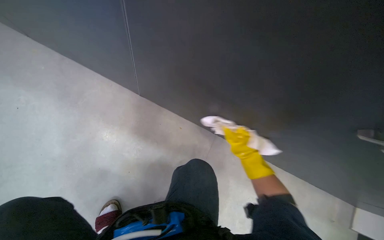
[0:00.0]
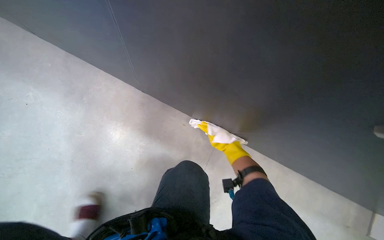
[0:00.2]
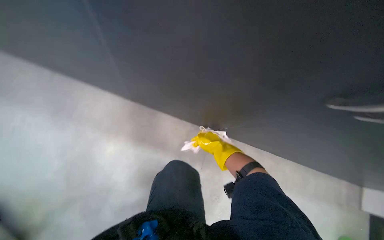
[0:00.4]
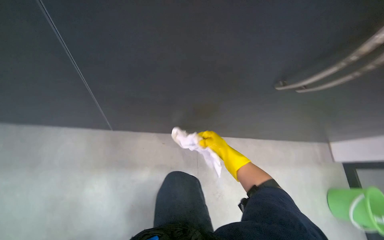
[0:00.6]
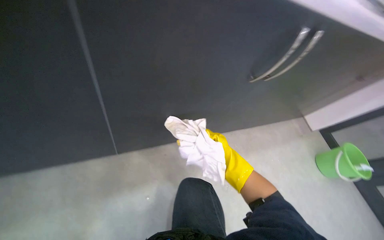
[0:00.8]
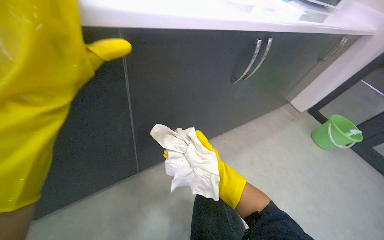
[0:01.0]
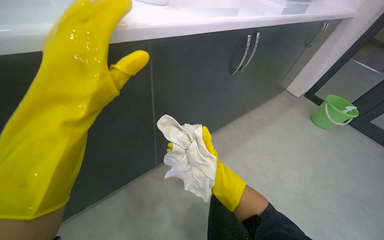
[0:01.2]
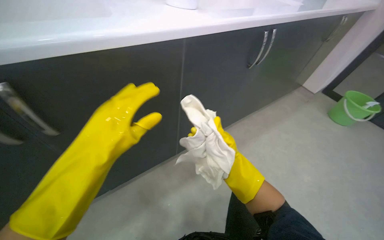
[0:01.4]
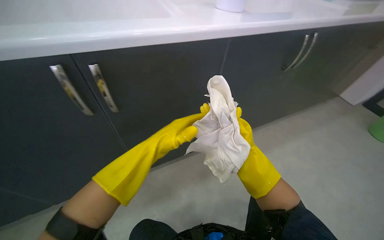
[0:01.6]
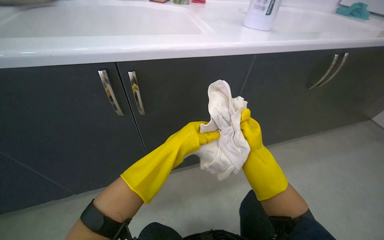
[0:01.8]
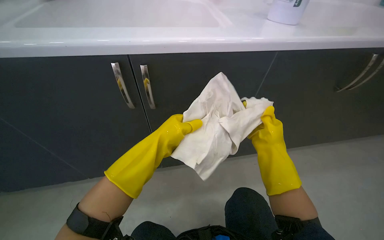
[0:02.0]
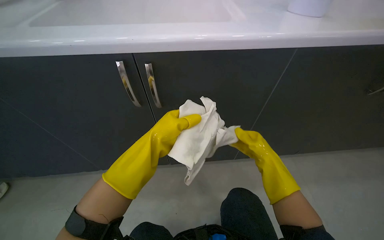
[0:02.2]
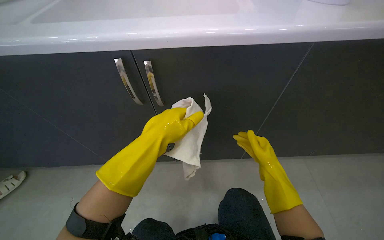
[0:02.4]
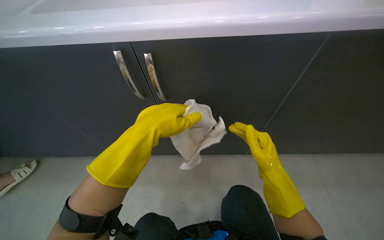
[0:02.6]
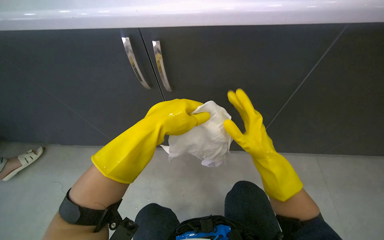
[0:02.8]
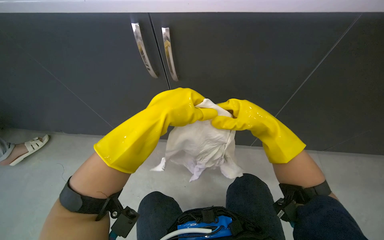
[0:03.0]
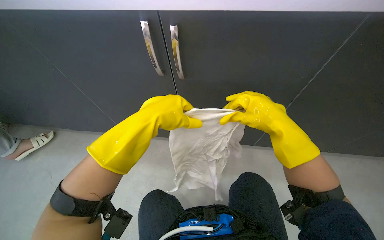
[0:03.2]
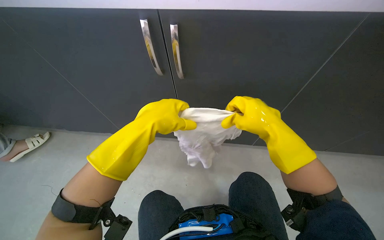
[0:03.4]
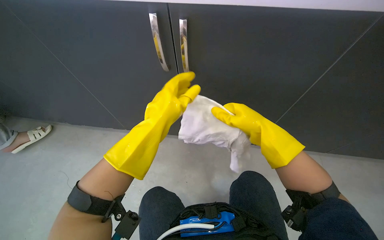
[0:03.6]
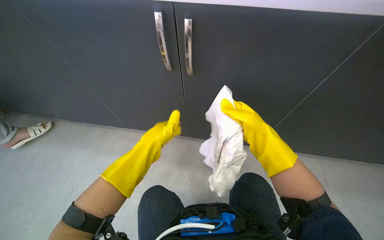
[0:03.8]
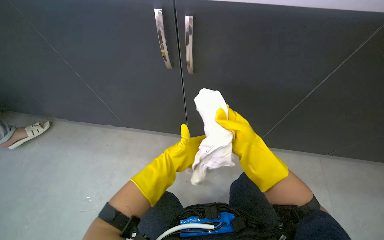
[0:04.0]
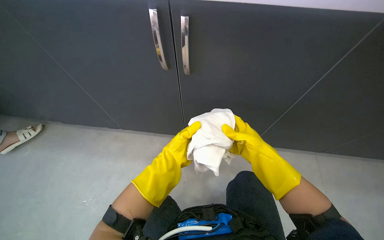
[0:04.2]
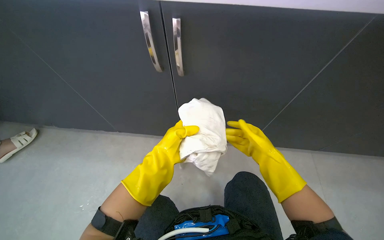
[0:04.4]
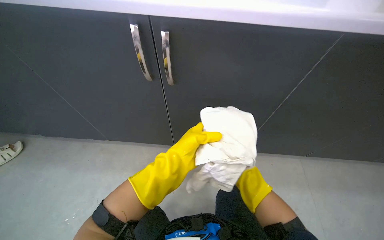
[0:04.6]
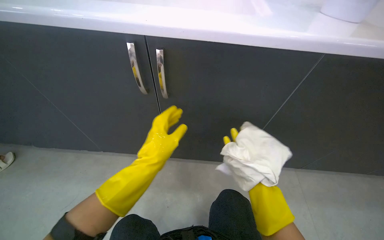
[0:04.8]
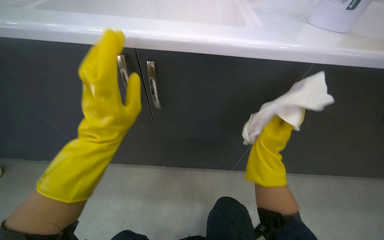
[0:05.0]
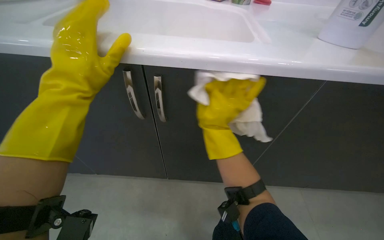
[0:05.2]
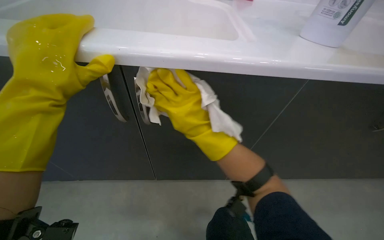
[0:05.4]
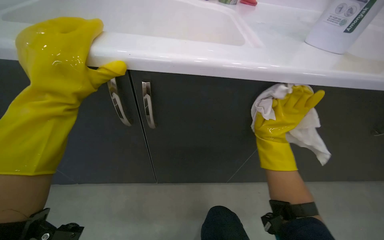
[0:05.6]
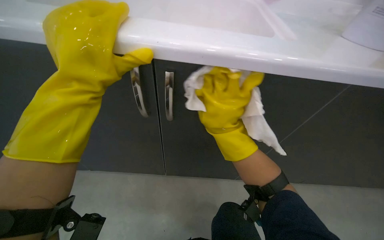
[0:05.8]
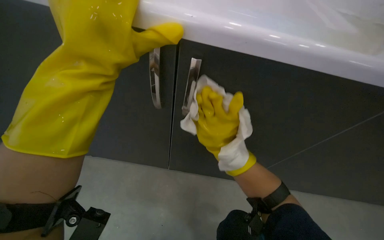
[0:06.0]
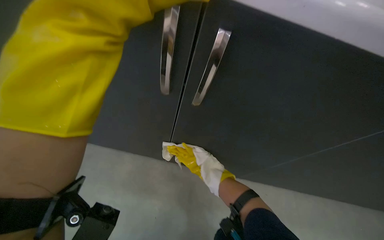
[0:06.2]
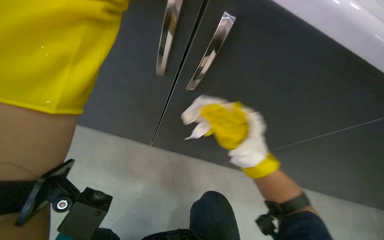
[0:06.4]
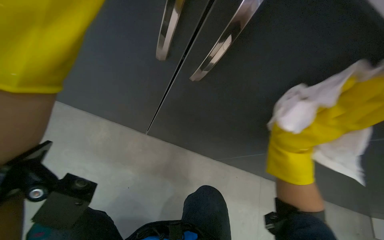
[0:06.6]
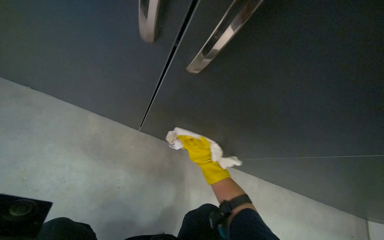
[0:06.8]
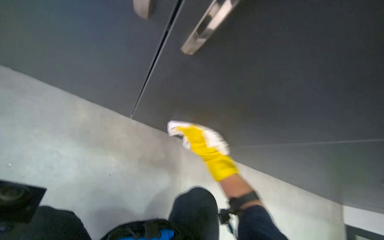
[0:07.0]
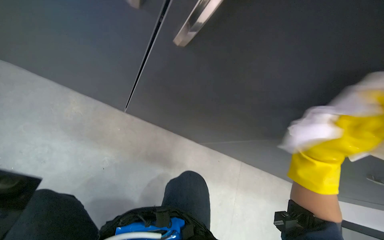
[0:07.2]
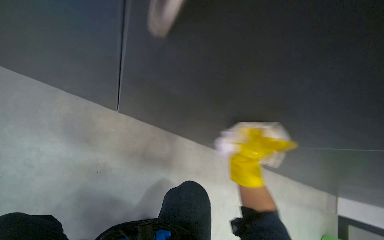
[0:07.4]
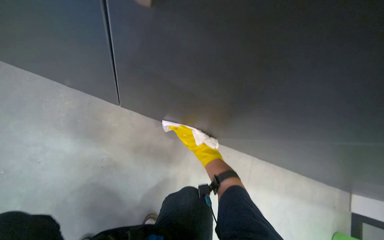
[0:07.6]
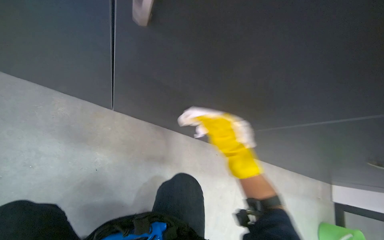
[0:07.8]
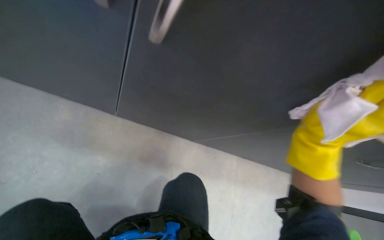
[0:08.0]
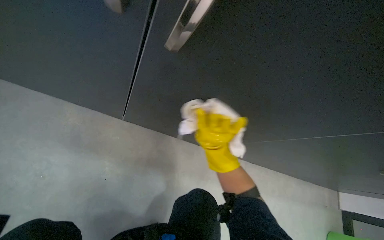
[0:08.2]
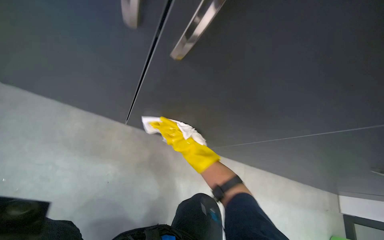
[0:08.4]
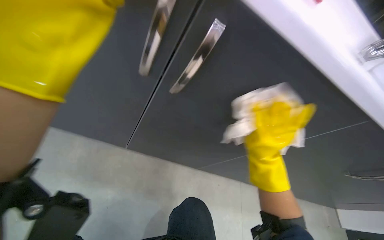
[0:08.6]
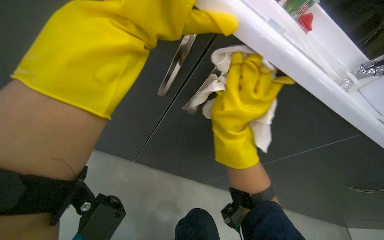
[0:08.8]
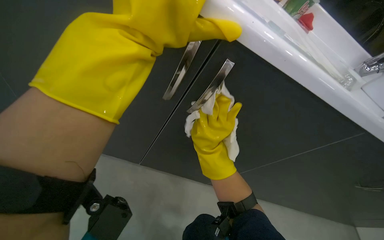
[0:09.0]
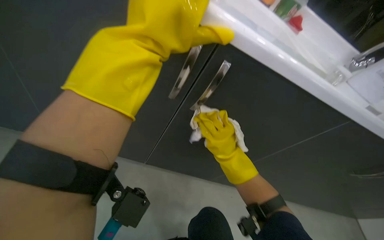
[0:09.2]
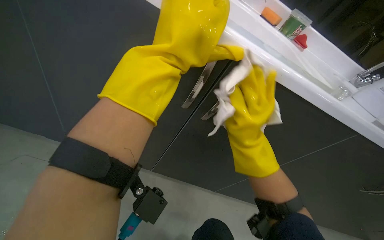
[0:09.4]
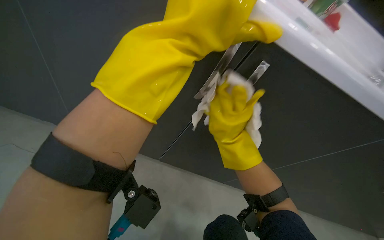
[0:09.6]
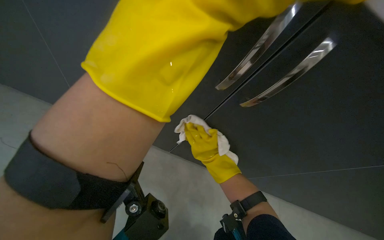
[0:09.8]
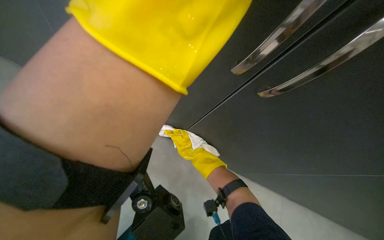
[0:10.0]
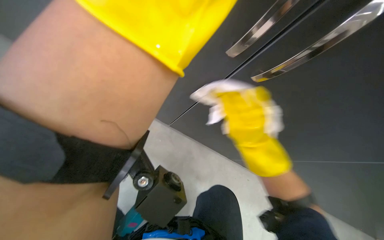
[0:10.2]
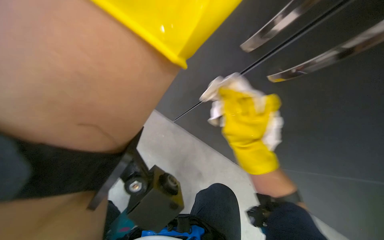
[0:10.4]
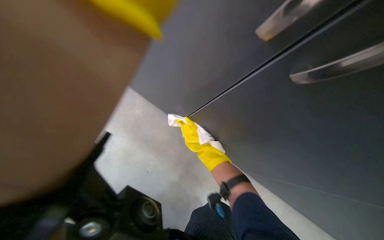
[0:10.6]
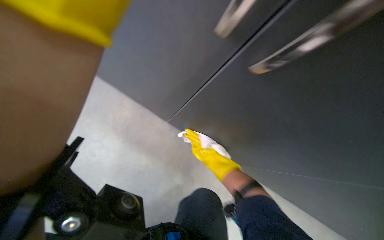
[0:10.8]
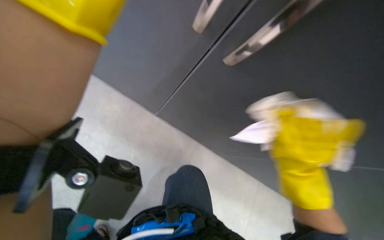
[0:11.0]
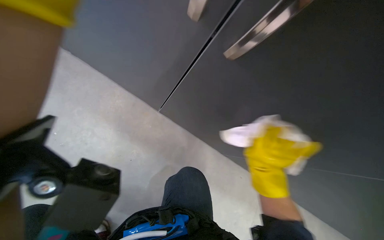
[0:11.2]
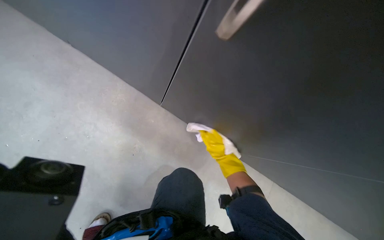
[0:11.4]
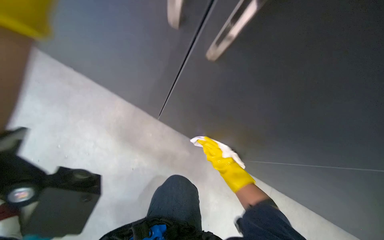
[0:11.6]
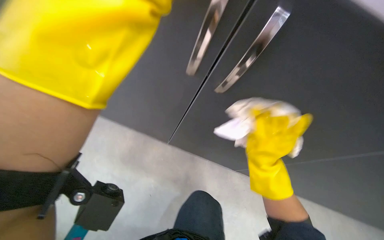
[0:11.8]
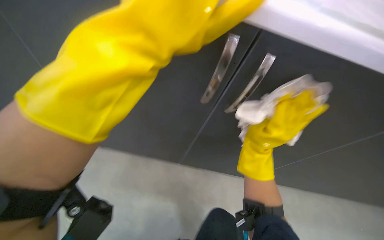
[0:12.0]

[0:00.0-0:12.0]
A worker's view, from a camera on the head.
Job: cleaning kitchen.
The whole recording: Wiping kitchen cabinets exterior. The worker wipes the exterior surfaces of the kitchen cabinets with a damp cloth.
0:00.0 to 0:01.6: Everything in view rotates some 40 degrees counterclockwise.
0:01.6 to 0:03.0: The head turns to the left by approximately 30 degrees. The view tips downward by roughly 15 degrees. The right hand moves up the picture, some 15 cm. Meanwhile the left hand is displaced nearer to the camera by some 15 cm.
0:03.0 to 0:04.4: The left hand travels farther from the camera and down the picture by some 20 cm; the right hand travels farther from the camera and down the picture by approximately 15 cm.
0:04.4 to 0:06.0: The left hand is displaced up the picture and nearer to the camera by about 30 cm.
0:06.0 to 0:07.6: The right hand moves nearer and farther over some 25 cm, changing direction 4 times.
0:07.6 to 0:09.0: The view tips upward by roughly 15 degrees. The right hand shifts roughly 40 cm nearer to the camera.
0:09.0 to 0:10.4: The right hand swings nearer and farther, about 30 cm each way, with 2 reversals.
0:10.4 to 0:12.0: The camera is aimed some 20 degrees further to the left. The view tips upward by some 20 degrees.

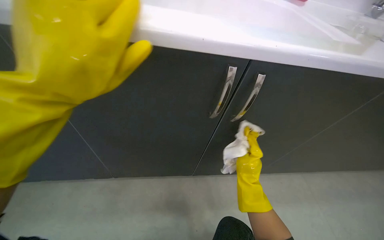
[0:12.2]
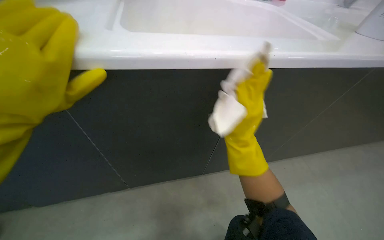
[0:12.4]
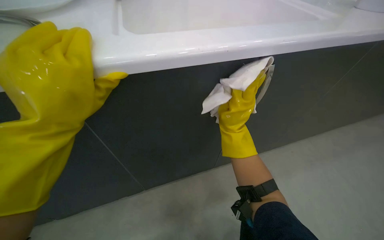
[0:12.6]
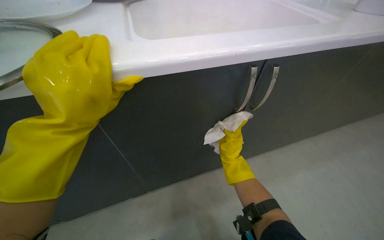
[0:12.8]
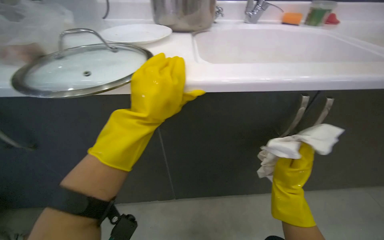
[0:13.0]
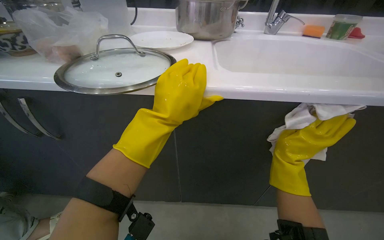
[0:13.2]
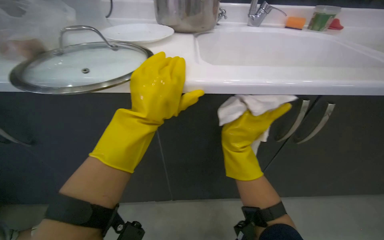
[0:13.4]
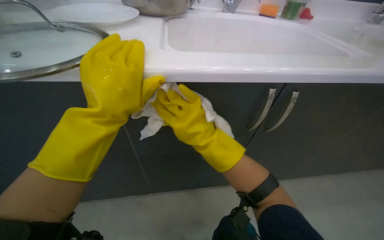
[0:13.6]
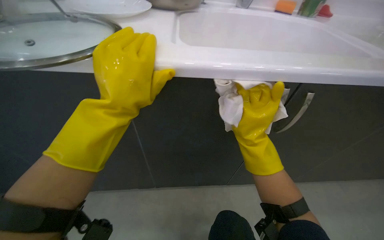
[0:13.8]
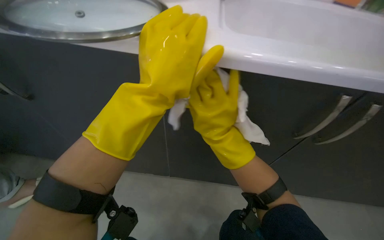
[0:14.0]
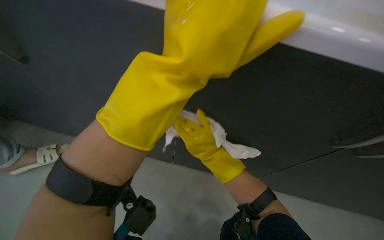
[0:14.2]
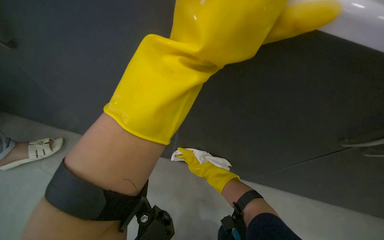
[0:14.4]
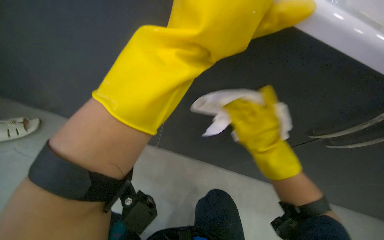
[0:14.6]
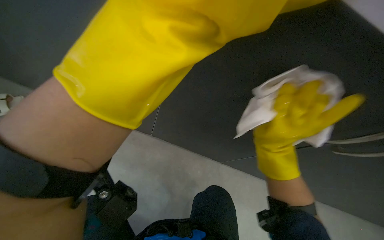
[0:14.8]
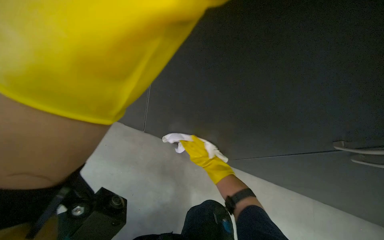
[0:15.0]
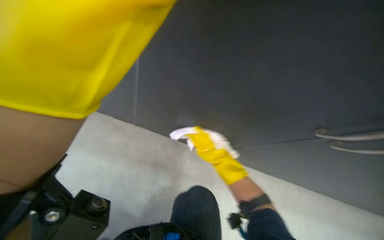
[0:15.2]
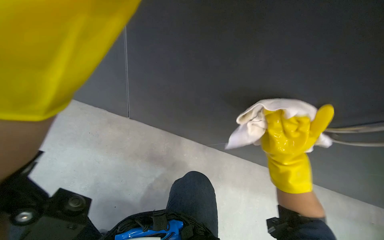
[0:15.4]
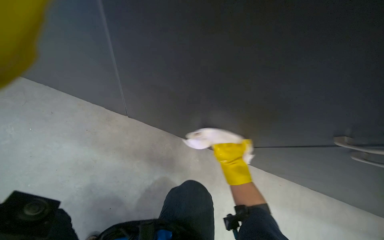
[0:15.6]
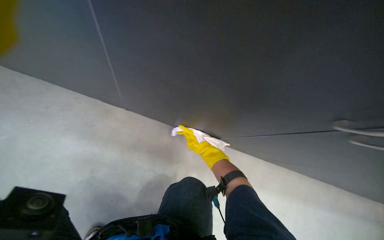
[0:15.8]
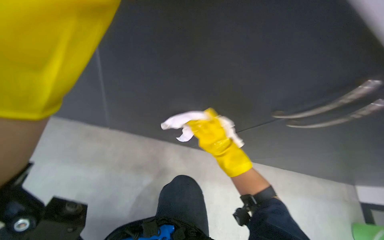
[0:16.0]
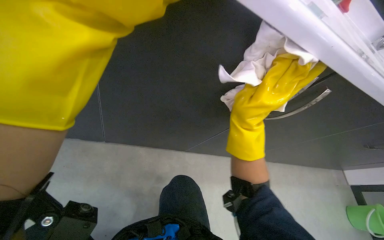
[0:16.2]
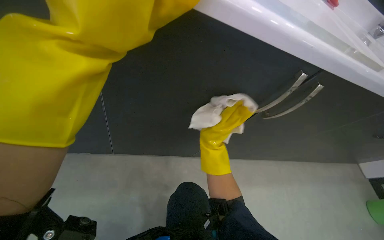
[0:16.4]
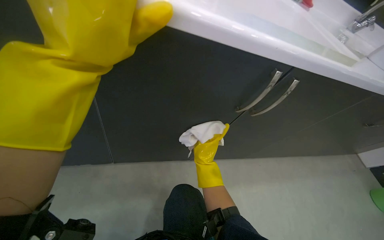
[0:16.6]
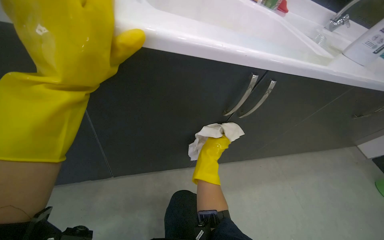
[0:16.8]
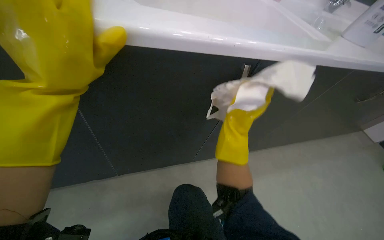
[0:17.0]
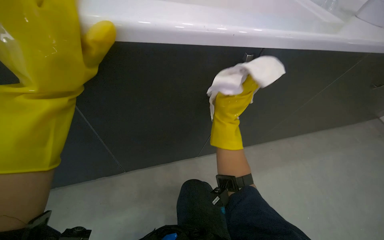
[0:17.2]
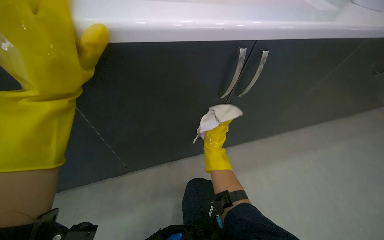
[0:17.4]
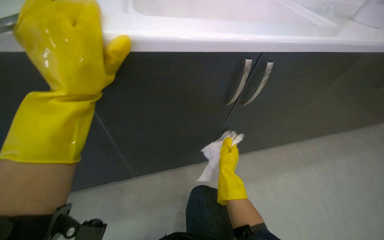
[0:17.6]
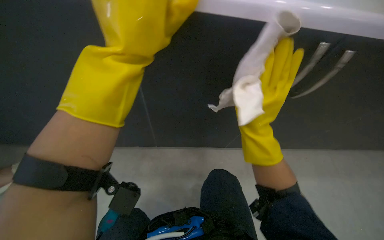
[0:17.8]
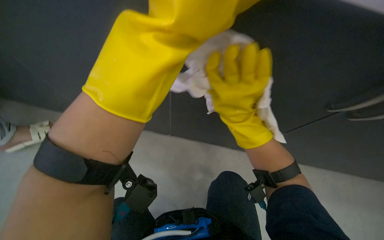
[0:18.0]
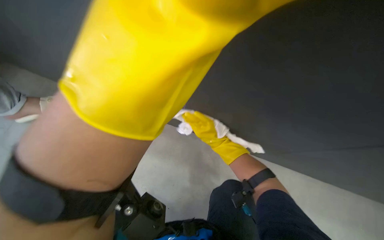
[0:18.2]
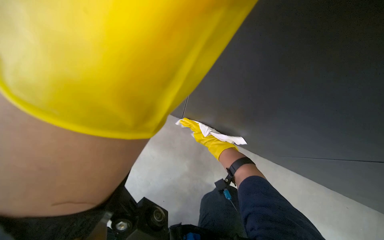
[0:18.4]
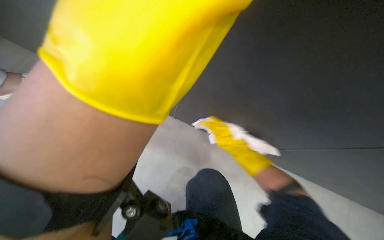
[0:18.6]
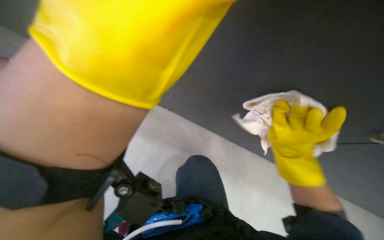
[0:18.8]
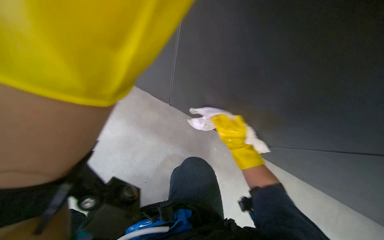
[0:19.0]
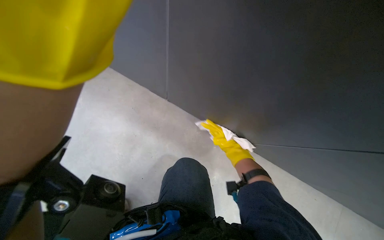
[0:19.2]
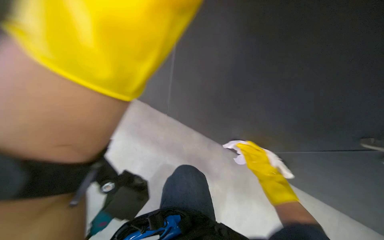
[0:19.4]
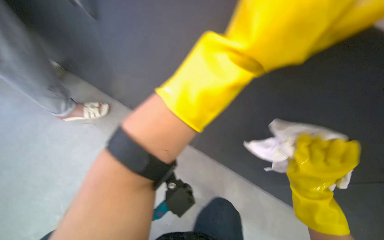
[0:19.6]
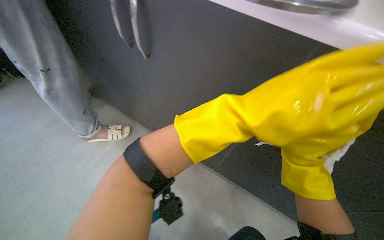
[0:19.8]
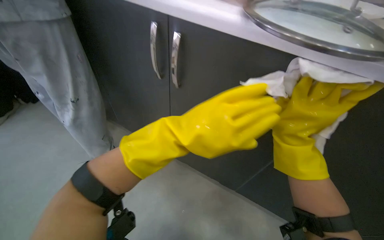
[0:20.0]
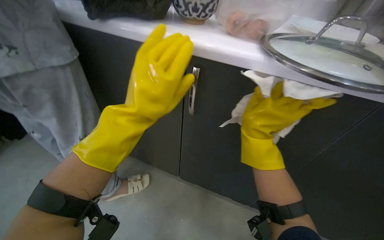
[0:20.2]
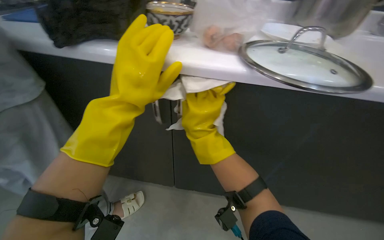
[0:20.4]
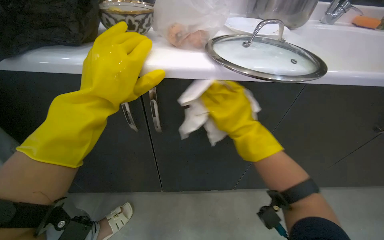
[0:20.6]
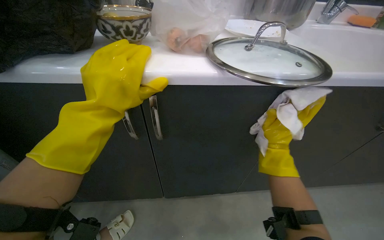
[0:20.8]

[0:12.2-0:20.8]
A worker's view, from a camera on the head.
Job: cleaning kitchen.
The whole recording: Wiping kitchen cabinets exterior. The worker wipes the exterior surfaces of the kitchen cabinets with a damp cloth.
0:12.2 to 0:13.6: The right hand swings left and right, approximately 25 cm each way, with 2 reversals.
0:13.6 to 0:15.0: The camera sweeps to the left, by roughly 15 degrees.
0:16.6 to 0:18.0: The view pans to the left by some 20 degrees. The right hand moves nearer and farther over some 30 cm, changing direction 2 times.
0:19.4 to 0:20.8: The camera pitches upward, by some 15 degrees. The right hand heads up the picture and nearer to the camera, covering about 25 cm, and travels to the left and back again, about 25 cm each way.
